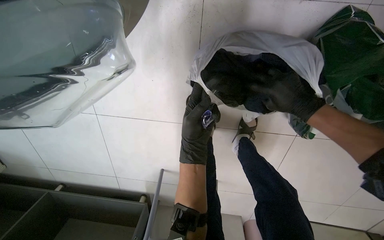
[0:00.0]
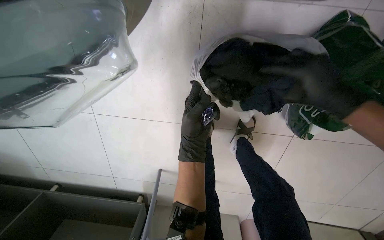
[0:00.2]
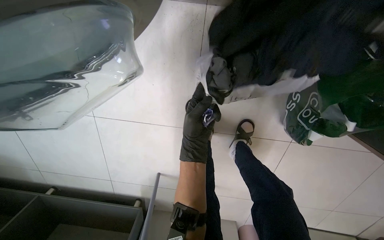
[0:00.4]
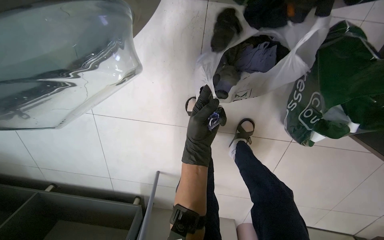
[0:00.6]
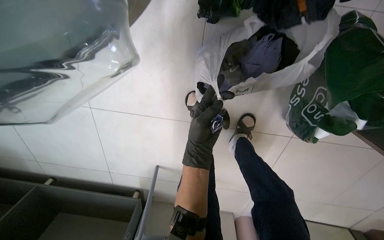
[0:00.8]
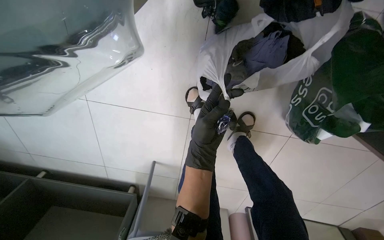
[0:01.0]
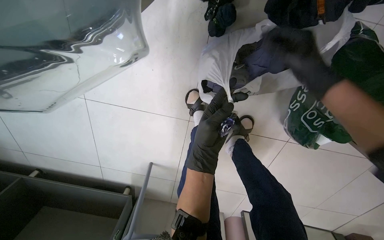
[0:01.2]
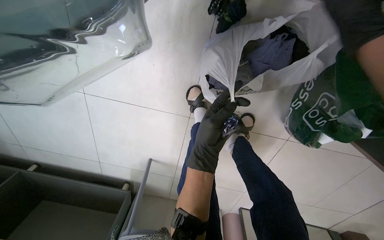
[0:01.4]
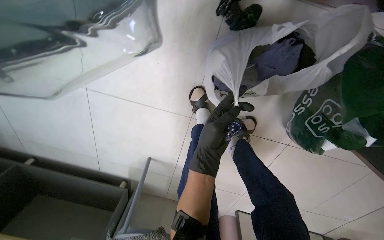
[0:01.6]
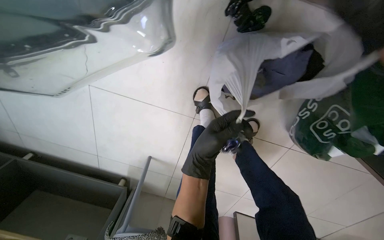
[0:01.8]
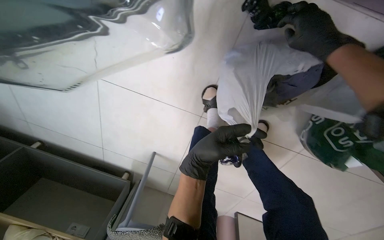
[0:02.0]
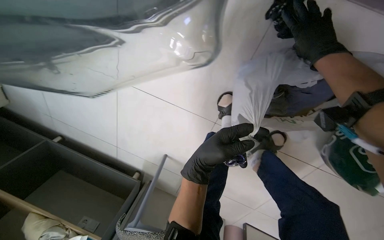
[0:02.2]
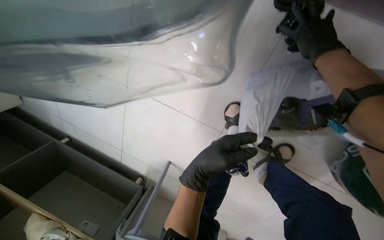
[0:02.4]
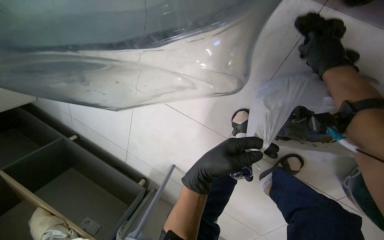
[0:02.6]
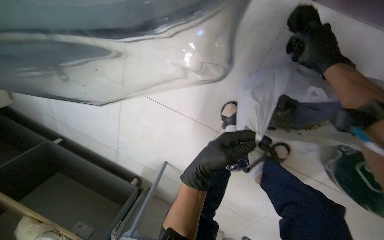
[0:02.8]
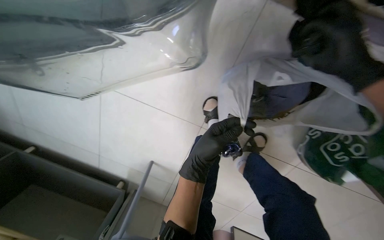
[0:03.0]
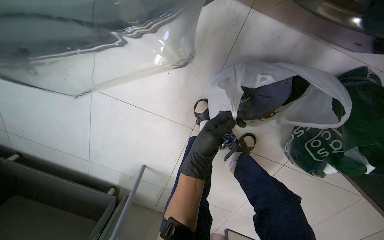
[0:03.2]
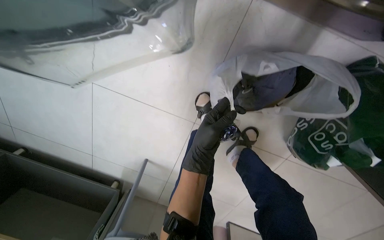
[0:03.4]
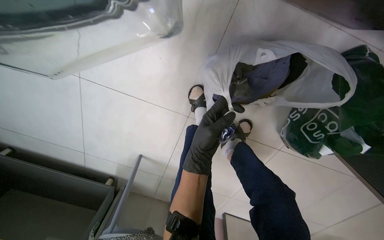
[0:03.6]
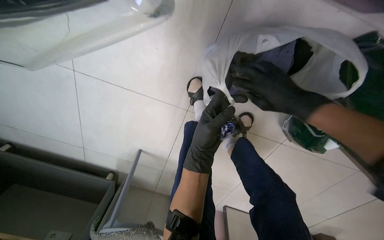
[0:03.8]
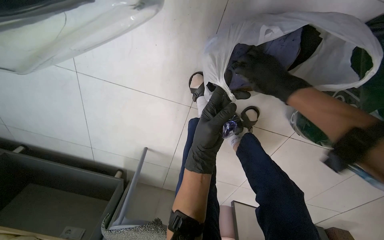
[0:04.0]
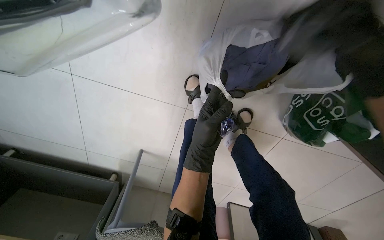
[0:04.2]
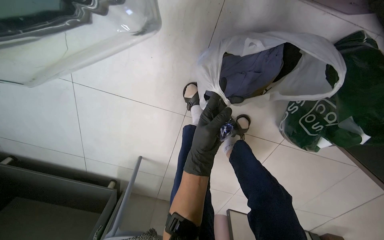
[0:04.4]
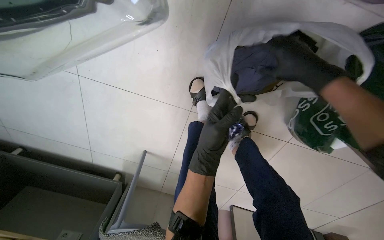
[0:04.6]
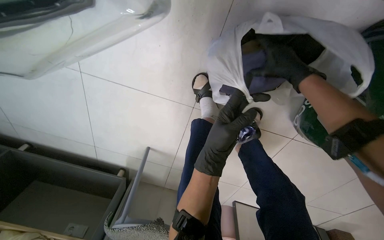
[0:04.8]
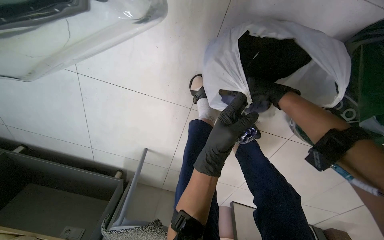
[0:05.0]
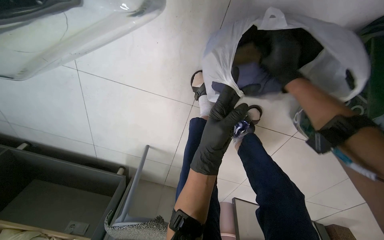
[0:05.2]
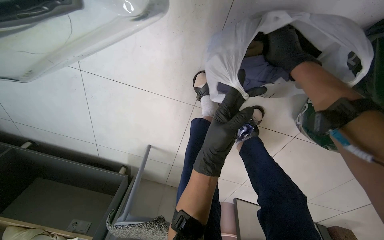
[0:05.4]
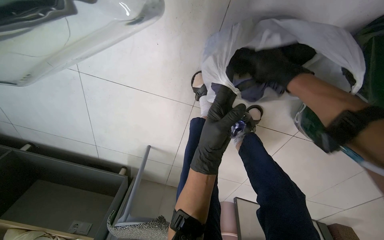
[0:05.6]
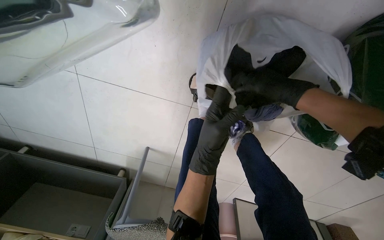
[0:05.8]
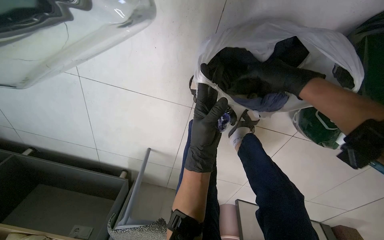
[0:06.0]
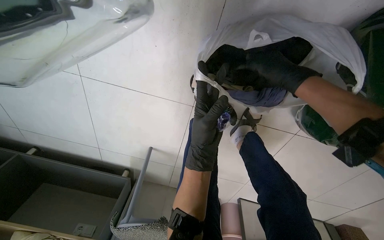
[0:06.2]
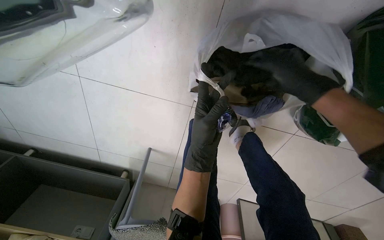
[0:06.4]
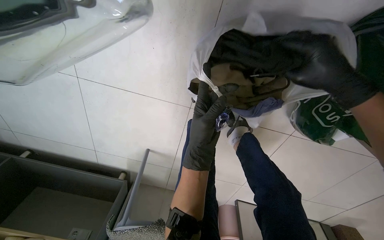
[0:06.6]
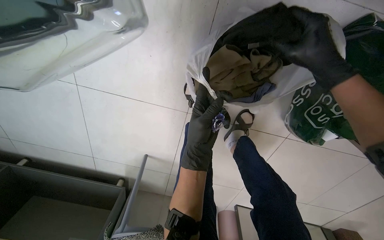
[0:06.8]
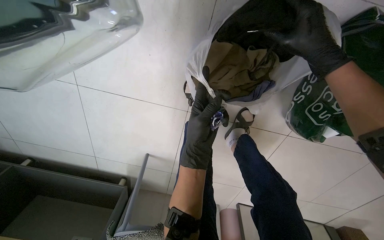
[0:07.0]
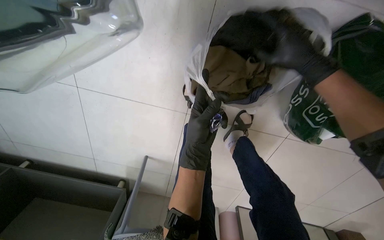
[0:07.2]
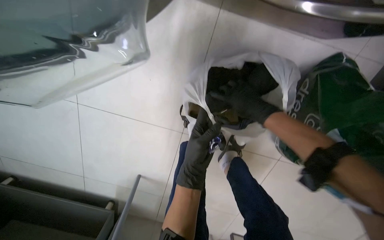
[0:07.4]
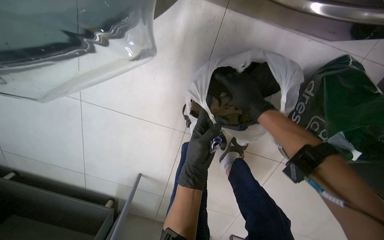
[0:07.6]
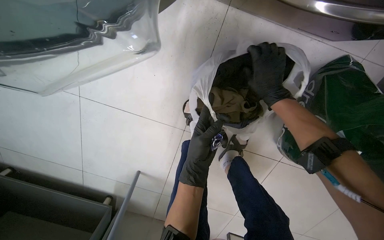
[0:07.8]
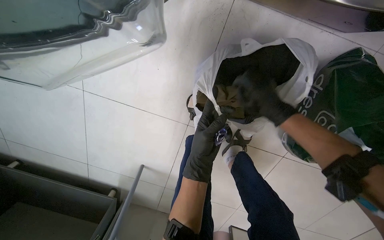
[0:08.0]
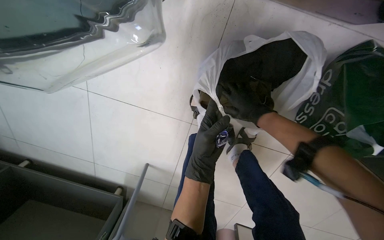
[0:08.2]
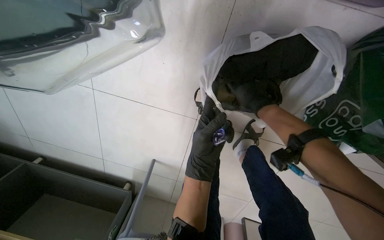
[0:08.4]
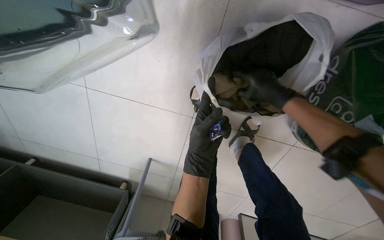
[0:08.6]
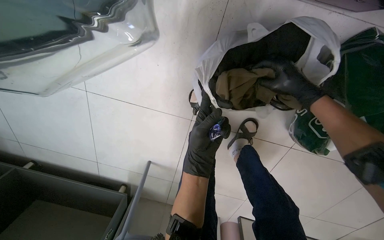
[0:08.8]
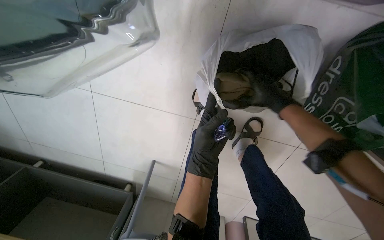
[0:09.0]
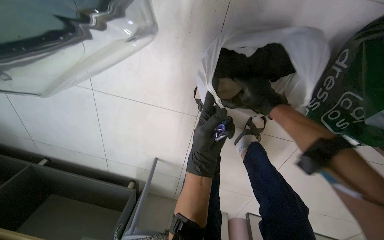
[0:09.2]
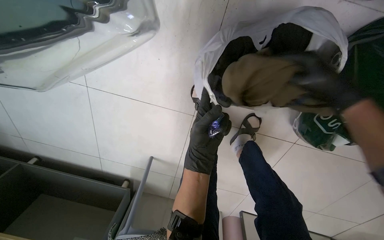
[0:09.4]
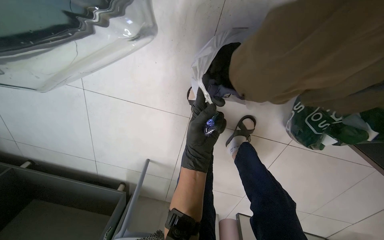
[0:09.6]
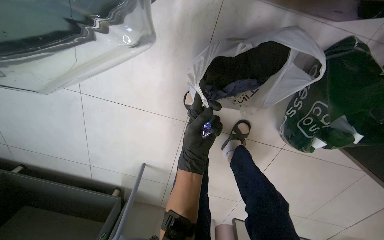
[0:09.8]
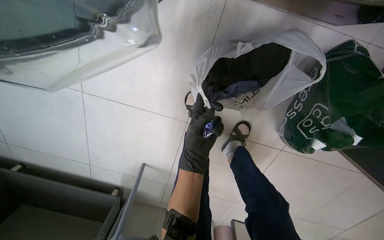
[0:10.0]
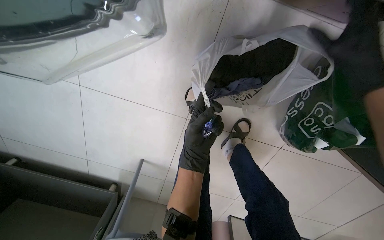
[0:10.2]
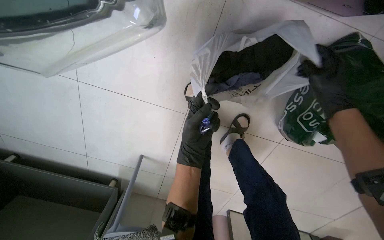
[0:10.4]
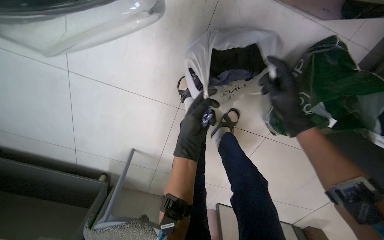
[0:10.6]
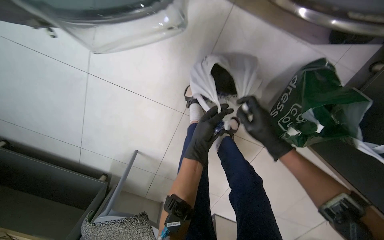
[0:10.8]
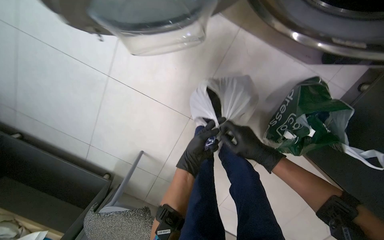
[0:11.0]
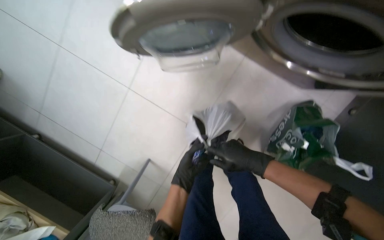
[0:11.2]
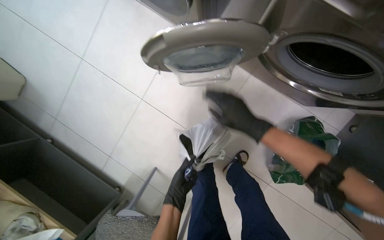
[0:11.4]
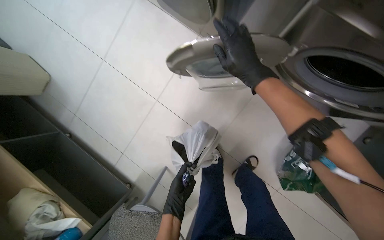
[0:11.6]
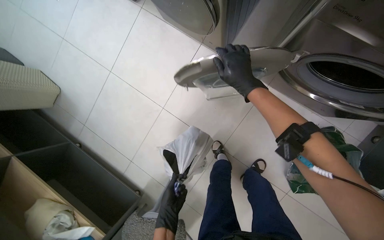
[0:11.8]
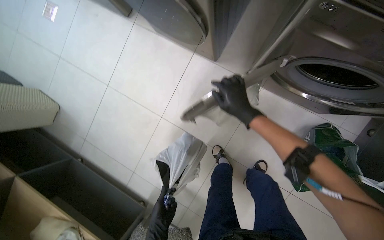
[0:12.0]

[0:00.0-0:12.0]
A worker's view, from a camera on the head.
Job: managing laundry.
The whole recording: Sorting laundry and operating machine. The worker sorts laundry from a white bag and operates a washing machine.
0:01.6 to 0:03.0: The left hand is displaced farther from the camera by roughly 10 cm.
0:04.4 to 0:06.0: The right hand goes farther from the camera and returns, about 25 cm each way.
0:10.4 to 0:12.0: The camera travels roughly 50 cm. The view tips upward by some 30 degrees.

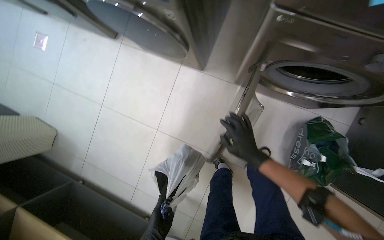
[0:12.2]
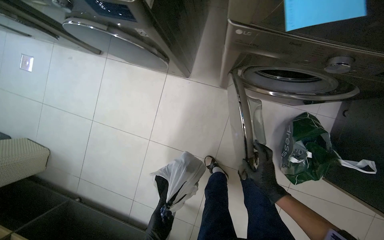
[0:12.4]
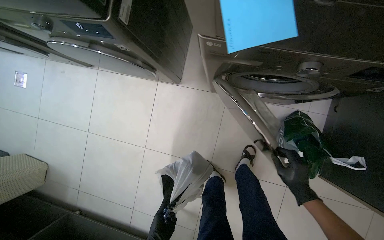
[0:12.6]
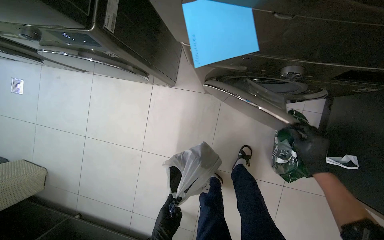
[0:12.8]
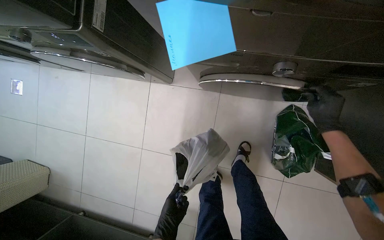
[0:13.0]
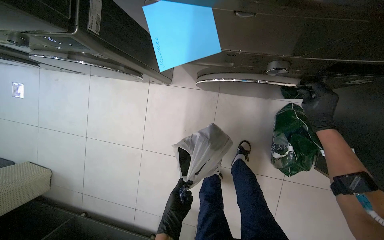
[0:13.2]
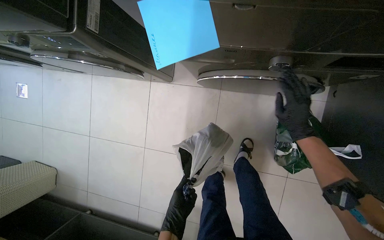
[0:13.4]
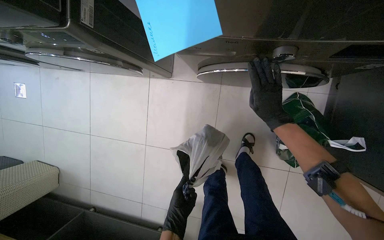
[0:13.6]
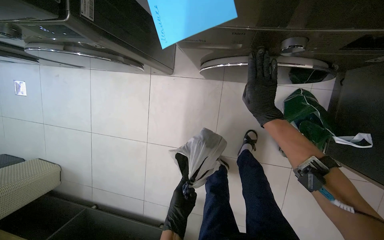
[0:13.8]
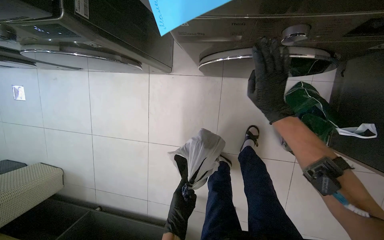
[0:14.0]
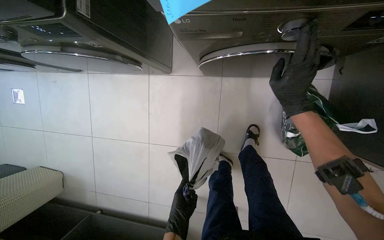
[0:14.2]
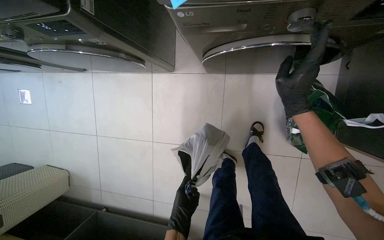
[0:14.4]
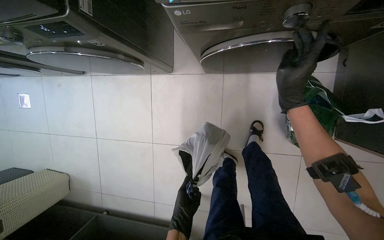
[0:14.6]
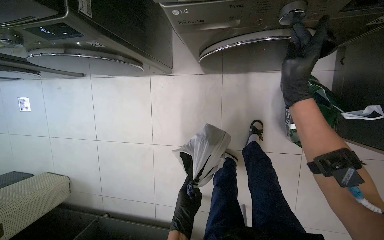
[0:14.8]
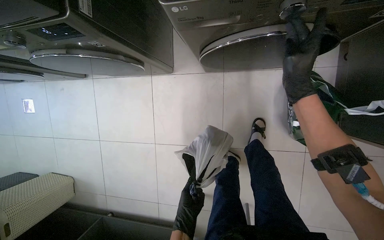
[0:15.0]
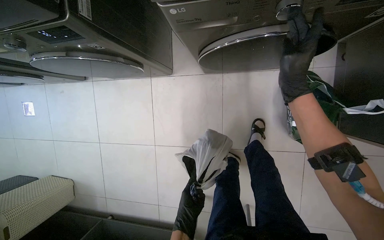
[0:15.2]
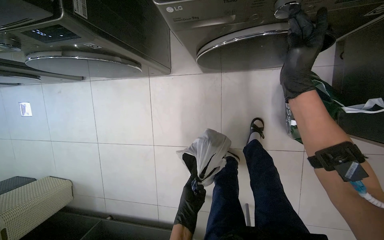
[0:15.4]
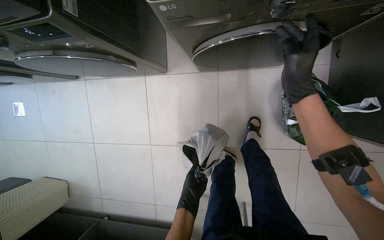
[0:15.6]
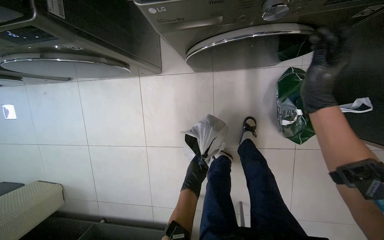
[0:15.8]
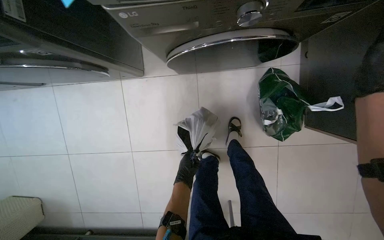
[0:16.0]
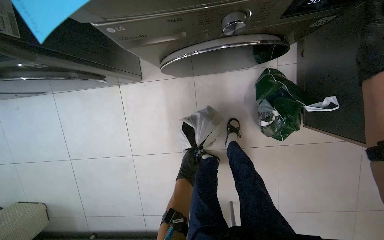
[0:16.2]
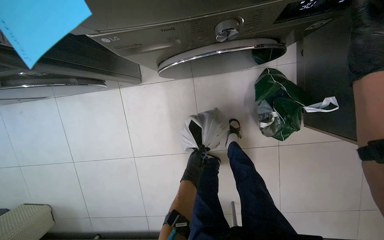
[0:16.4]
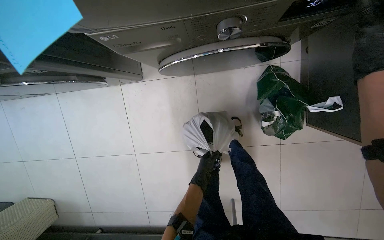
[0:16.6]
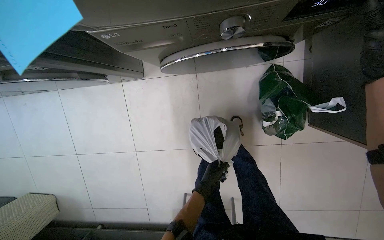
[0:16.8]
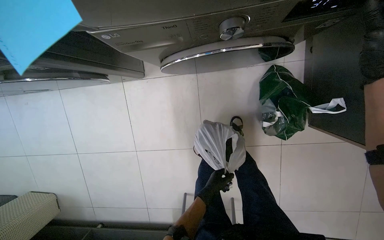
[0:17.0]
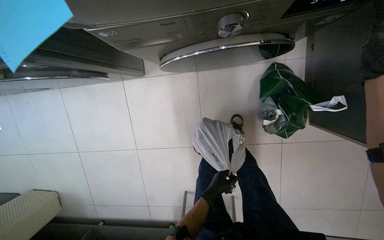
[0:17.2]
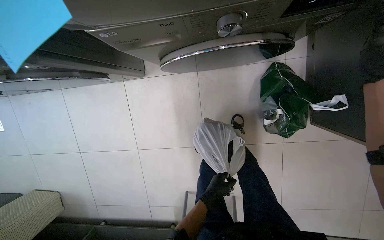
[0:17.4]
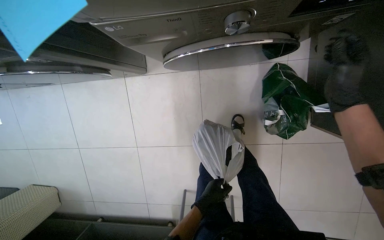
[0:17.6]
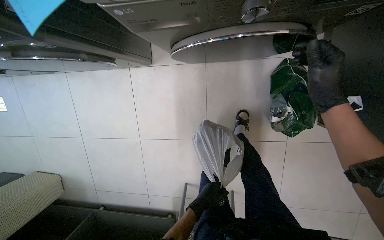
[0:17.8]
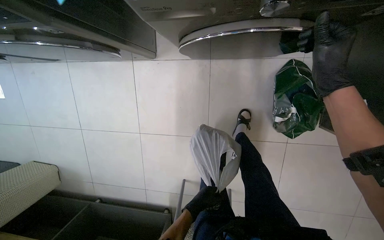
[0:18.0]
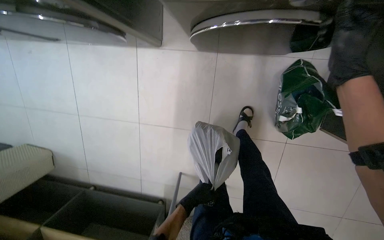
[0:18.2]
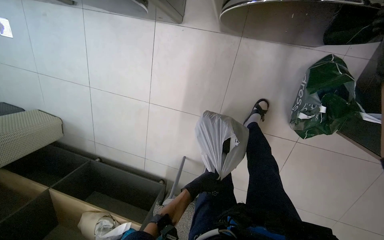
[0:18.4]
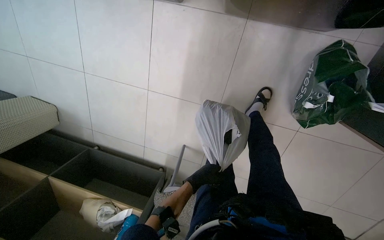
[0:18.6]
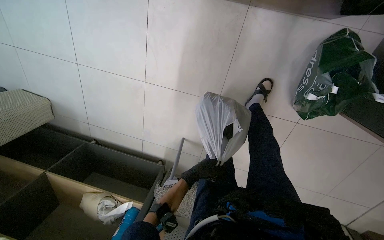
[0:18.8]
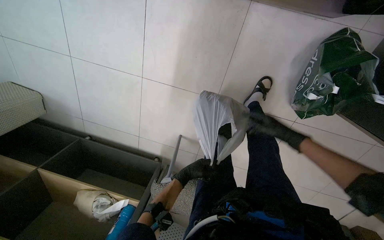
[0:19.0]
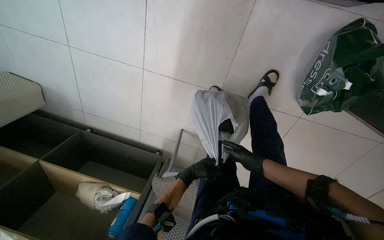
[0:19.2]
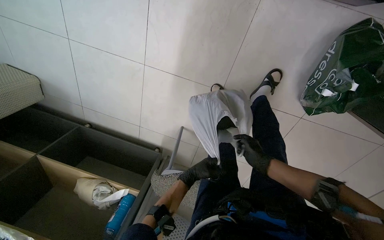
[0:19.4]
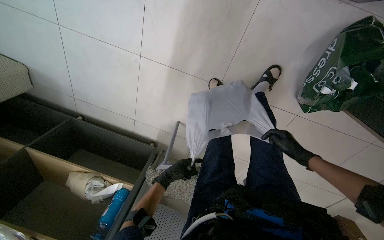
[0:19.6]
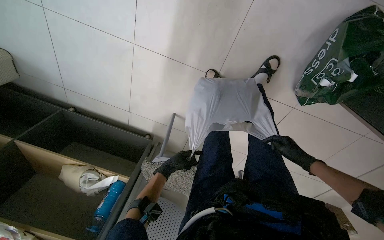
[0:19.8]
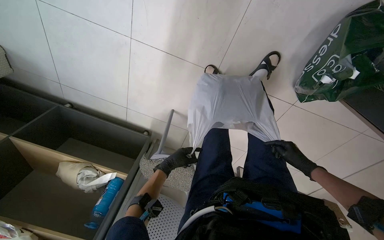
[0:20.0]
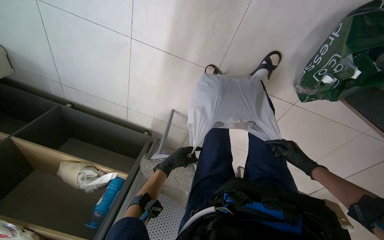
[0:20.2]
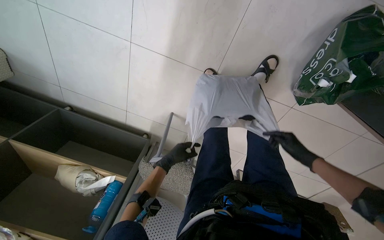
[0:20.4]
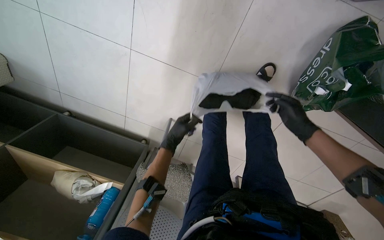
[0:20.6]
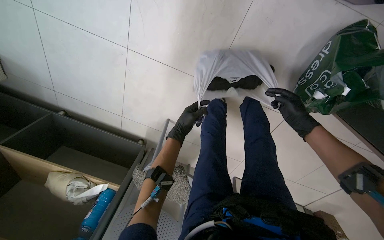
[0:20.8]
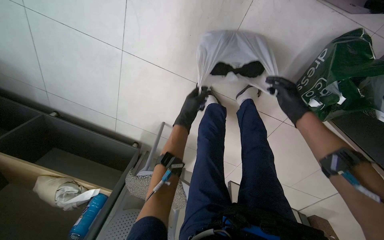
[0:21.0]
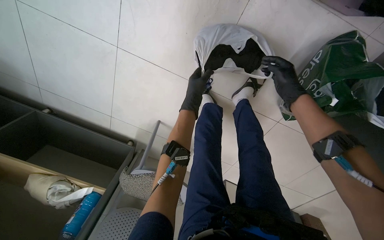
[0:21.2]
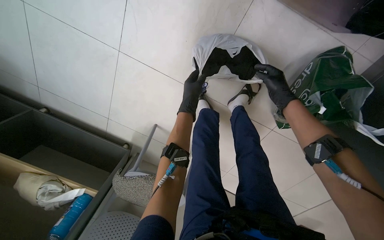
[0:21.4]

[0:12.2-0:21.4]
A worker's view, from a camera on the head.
Job: managing laundry.
The whole recording: Sorting laundry and operating machine. The worker sorts laundry from a white bag and operates a washing machine.
0:12.2 to 0:13.8: The right hand shifts some 15 cm up the picture.
0:13.8 to 0:15.2: The right hand moves nearer to the camera, about 10 cm.
0:15.2 to 0:16.8: The left hand moves to the right, up the picture and farther from the camera, some 25 cm.
0:18.4 to 0:19.8: The camera pitches downward, by some 20 degrees. The left hand is displaced to the left by about 10 cm.
0:19.8 to 0:21.4: The left hand is displaced up the picture and to the right by about 35 cm, while the right hand goes about 30 cm up the picture.
